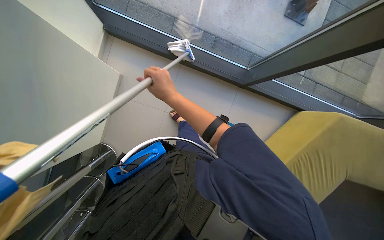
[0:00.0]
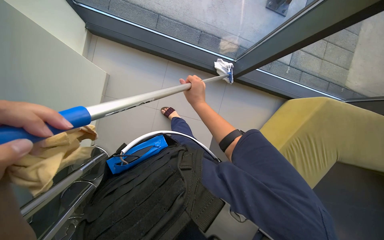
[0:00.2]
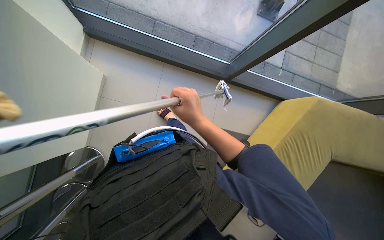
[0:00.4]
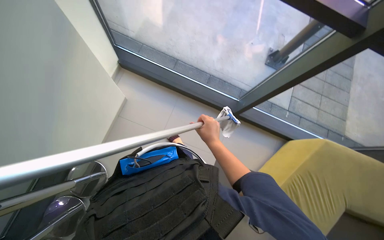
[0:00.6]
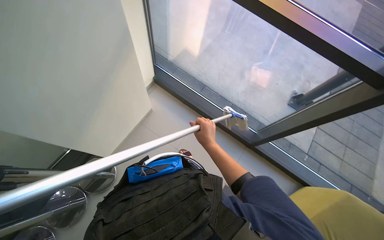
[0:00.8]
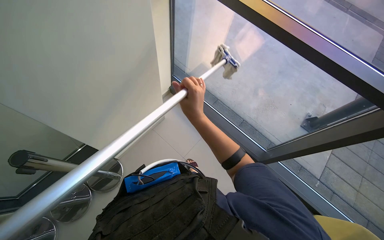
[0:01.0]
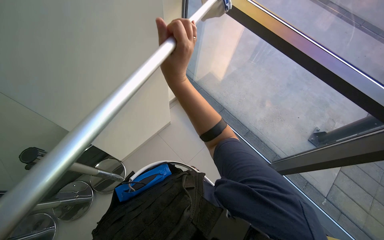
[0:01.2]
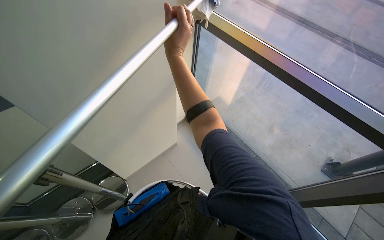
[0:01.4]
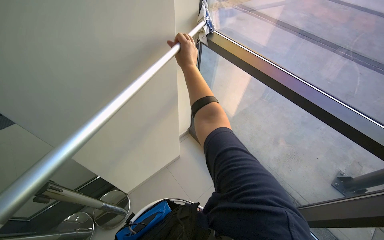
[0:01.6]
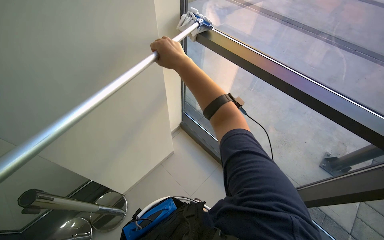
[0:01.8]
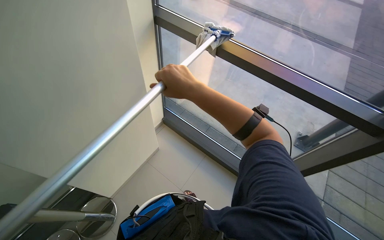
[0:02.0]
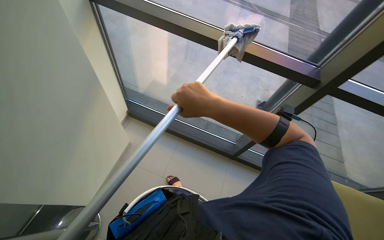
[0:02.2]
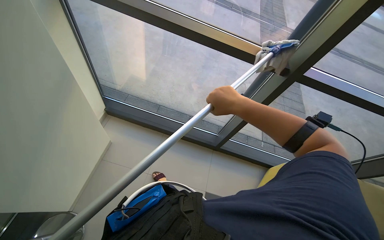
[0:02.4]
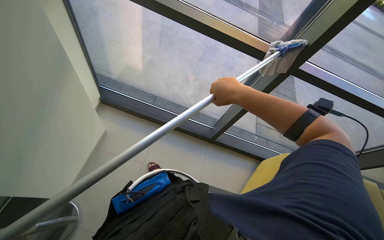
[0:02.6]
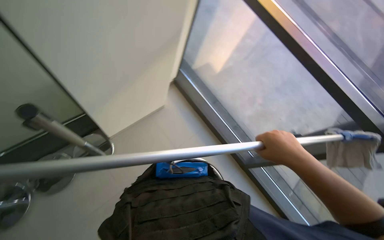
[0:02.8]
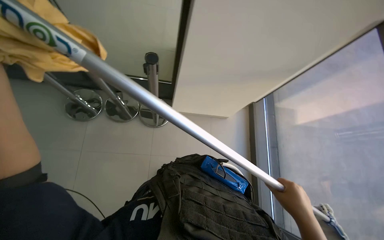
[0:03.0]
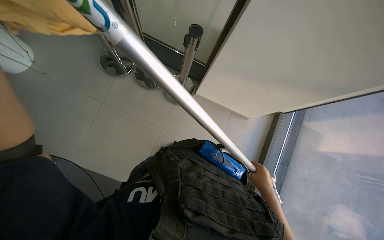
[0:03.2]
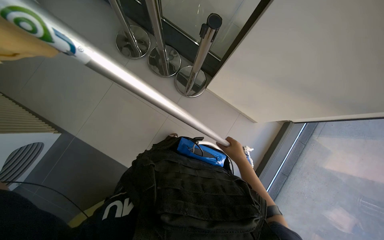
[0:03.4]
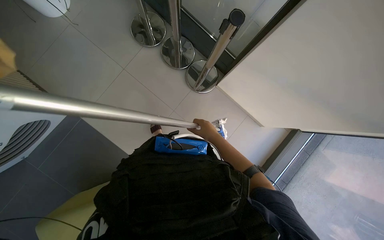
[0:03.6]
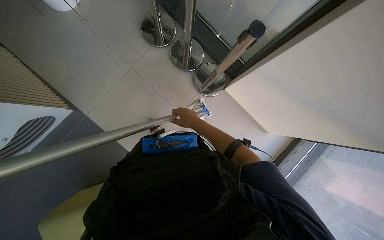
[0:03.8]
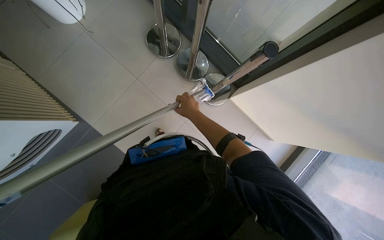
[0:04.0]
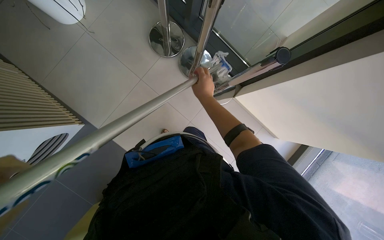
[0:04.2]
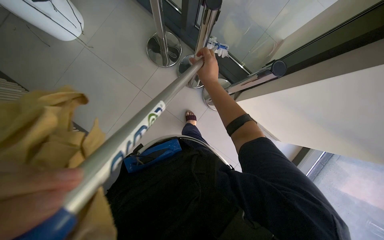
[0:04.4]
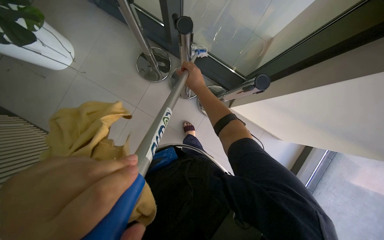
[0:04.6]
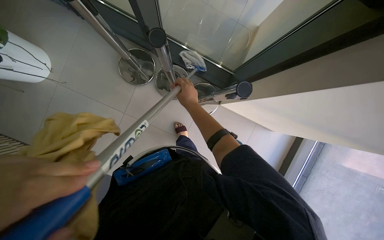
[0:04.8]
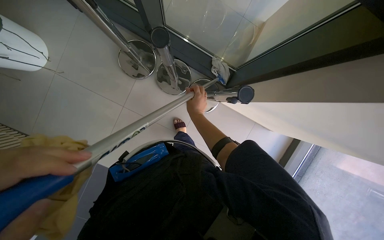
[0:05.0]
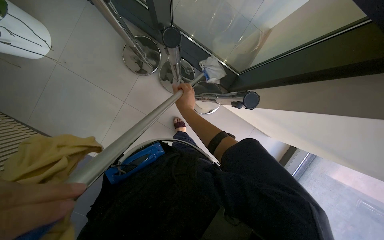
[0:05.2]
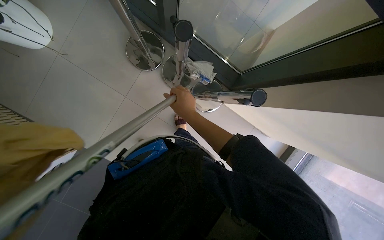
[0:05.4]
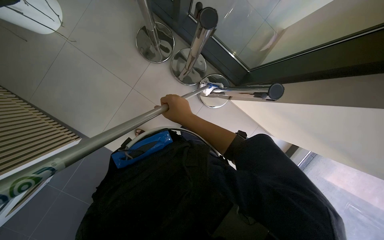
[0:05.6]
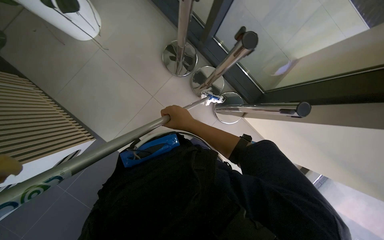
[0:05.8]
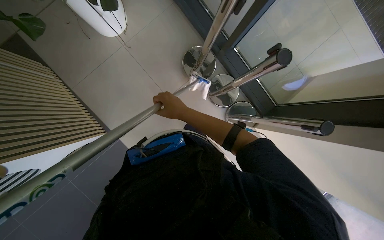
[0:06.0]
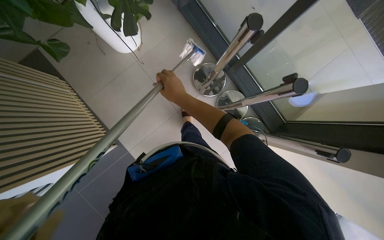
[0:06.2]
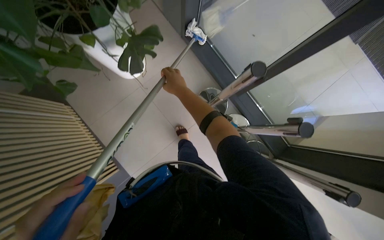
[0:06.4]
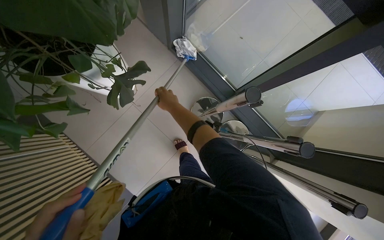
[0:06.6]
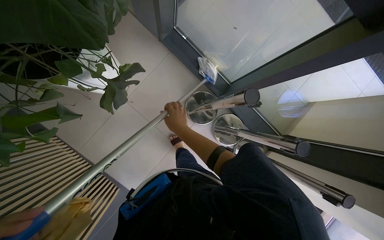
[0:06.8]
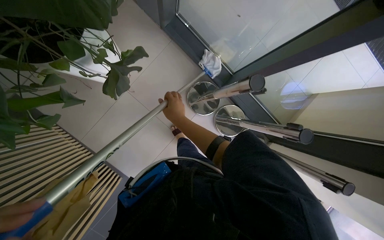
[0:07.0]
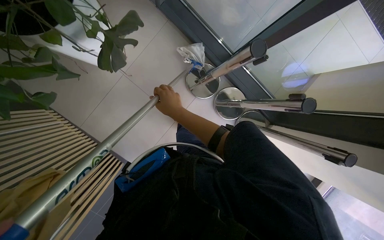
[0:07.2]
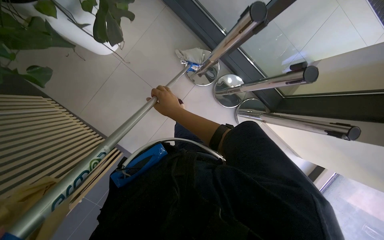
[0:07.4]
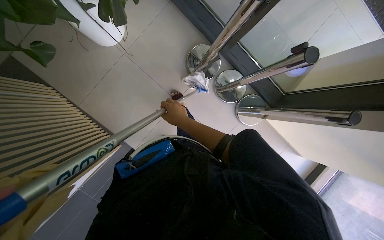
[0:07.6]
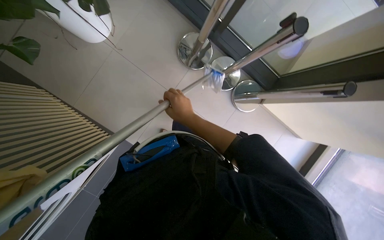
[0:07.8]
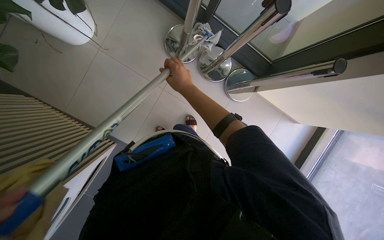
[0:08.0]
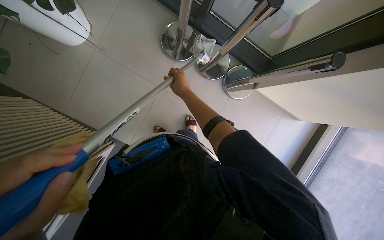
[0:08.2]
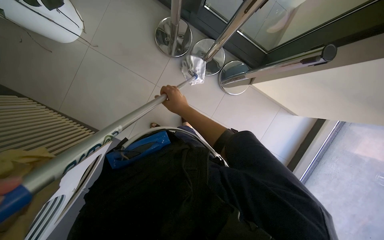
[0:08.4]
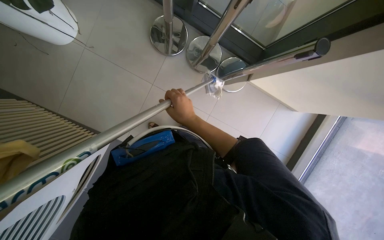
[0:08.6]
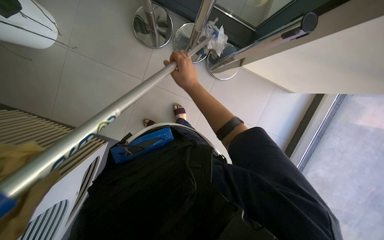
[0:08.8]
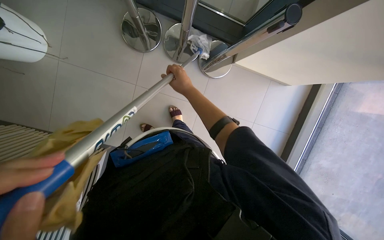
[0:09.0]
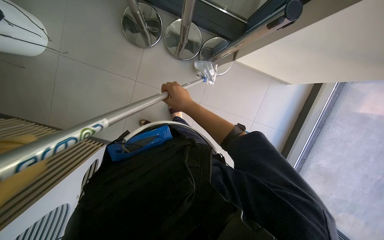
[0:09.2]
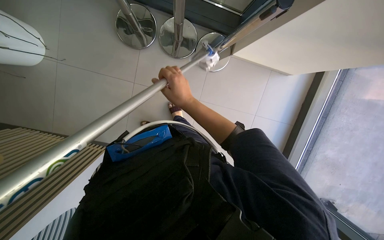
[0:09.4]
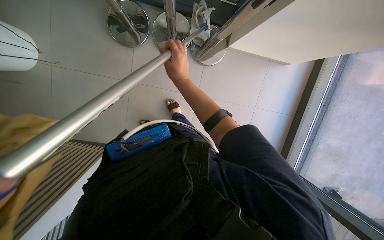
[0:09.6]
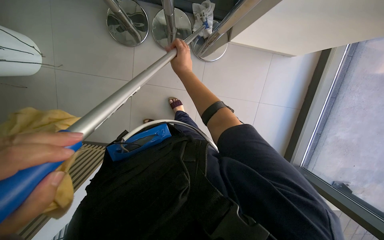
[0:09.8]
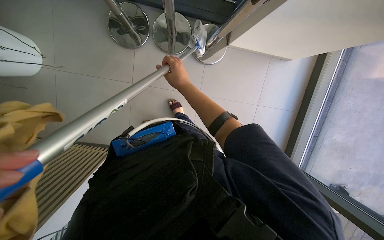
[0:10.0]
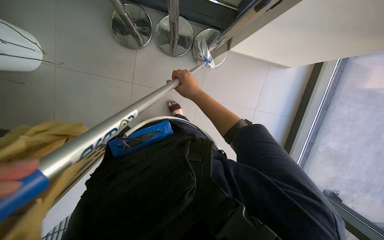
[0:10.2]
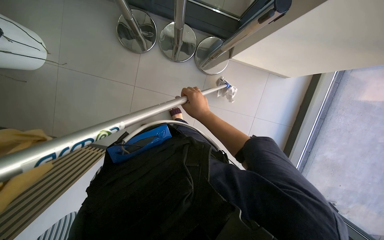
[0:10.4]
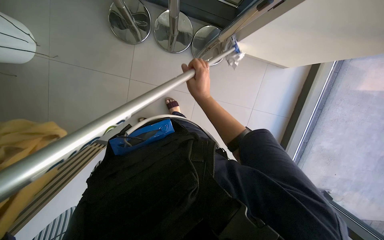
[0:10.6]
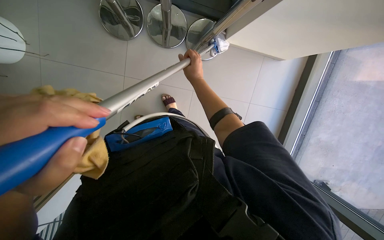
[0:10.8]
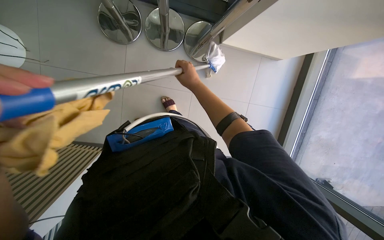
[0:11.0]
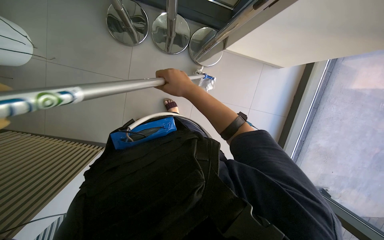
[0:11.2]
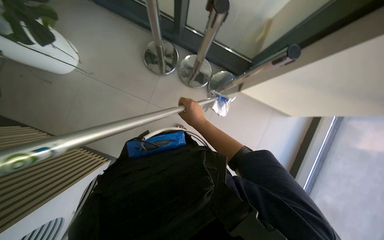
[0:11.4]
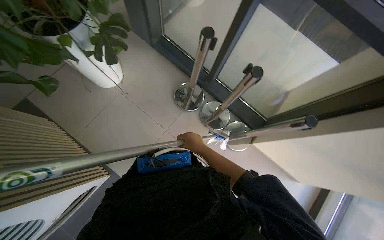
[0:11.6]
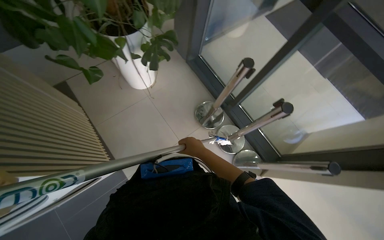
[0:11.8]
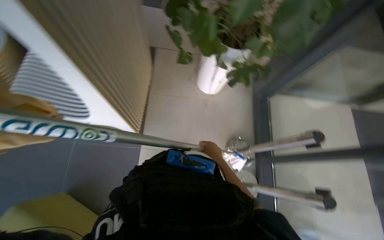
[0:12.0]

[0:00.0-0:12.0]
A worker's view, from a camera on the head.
Job: cleaning windows.
The whole recording: Cleaning large windows. The worker cleans large glass windows and their frames using a cloth and a squeegee on a pole.
0:00.0 to 0:01.6: The wearer looks about 30 degrees further to the left. The camera pitches upward, by about 40 degrees.
0:01.6 to 0:03.0: The scene turns roughly 30 degrees clockwise in the picture.
0:03.0 to 0:04.4: The camera pitches downward, by about 15 degrees. The right hand shifts about 60 cm up the picture and to the left.
0:04.4 to 0:06.0: The right hand shifts about 35 cm to the left, and goes farther from the camera and returns, some 15 cm each way.
0:06.0 to 0:07.6: The right hand reaches some 30 cm up the picture, then returns.
0:07.6 to 0:09.0: The right hand moves farther from the camera, about 15 cm.
0:09.0 to 0:10.4: The right hand swings up and down the picture, roughly 15 cm each way, with 2 reversals.
0:10.4 to 0:12.0: The wearer looks approximately 75 degrees further to the left. The view tips upward by approximately 40 degrees.

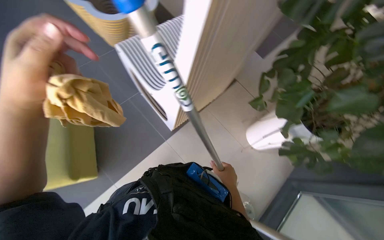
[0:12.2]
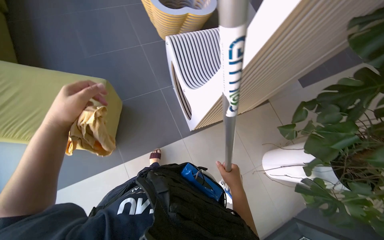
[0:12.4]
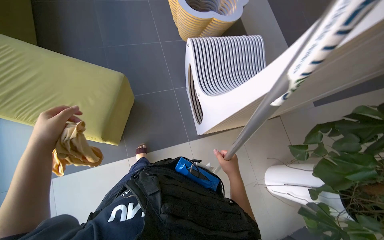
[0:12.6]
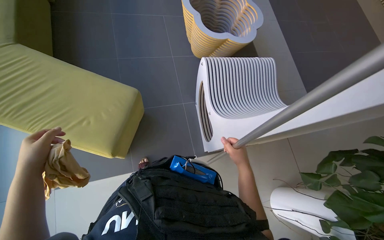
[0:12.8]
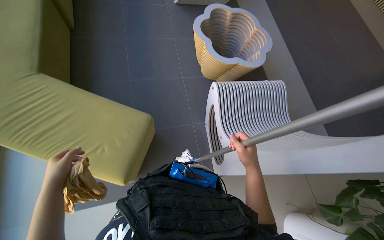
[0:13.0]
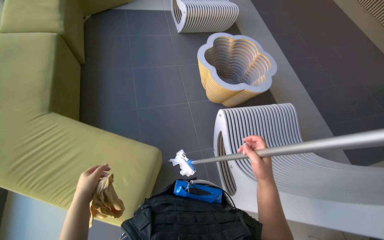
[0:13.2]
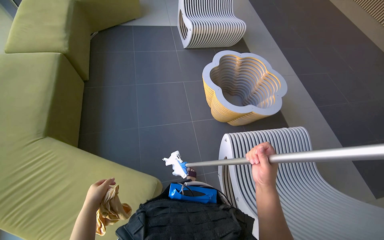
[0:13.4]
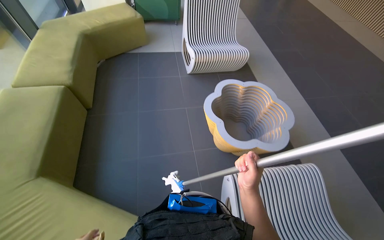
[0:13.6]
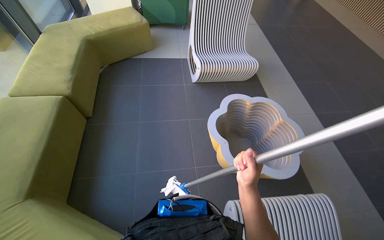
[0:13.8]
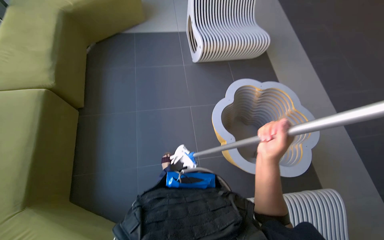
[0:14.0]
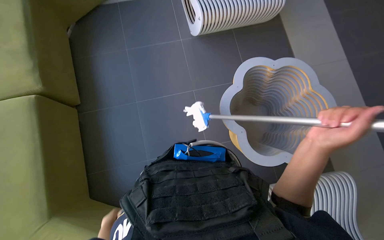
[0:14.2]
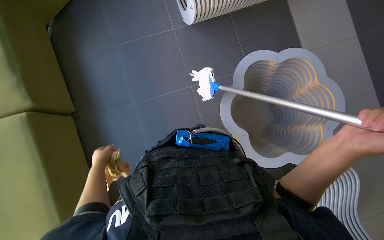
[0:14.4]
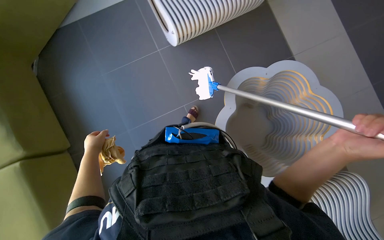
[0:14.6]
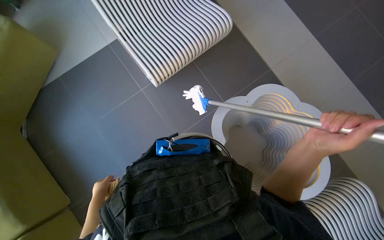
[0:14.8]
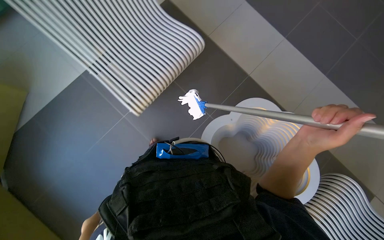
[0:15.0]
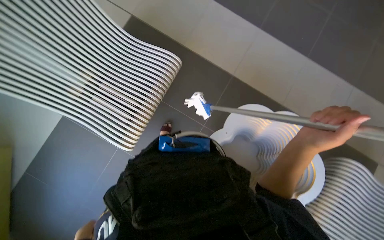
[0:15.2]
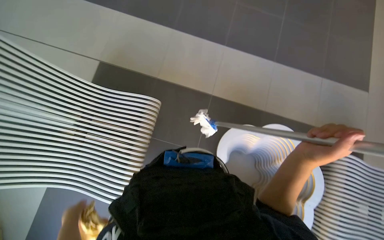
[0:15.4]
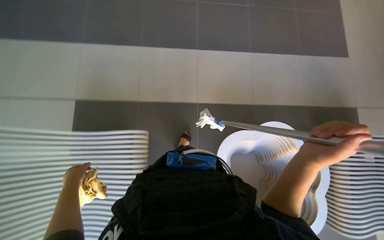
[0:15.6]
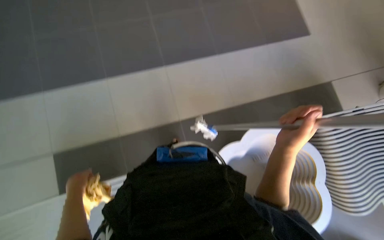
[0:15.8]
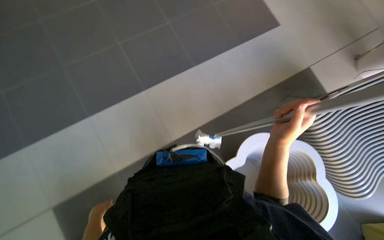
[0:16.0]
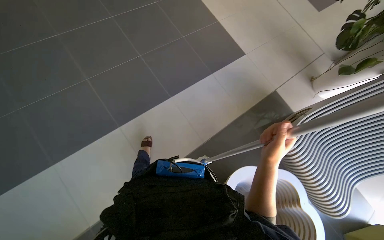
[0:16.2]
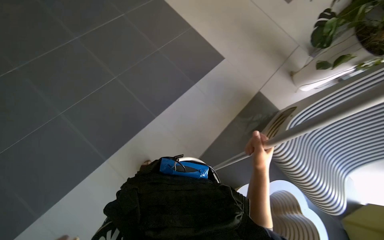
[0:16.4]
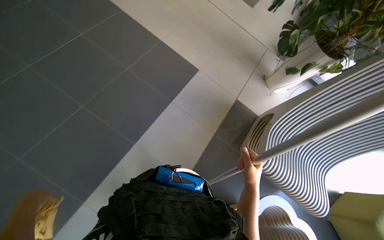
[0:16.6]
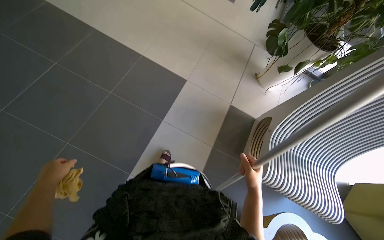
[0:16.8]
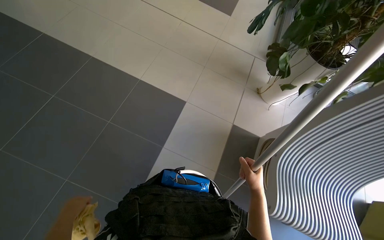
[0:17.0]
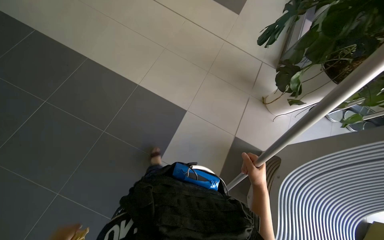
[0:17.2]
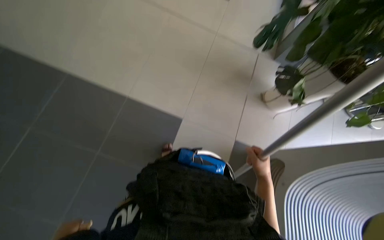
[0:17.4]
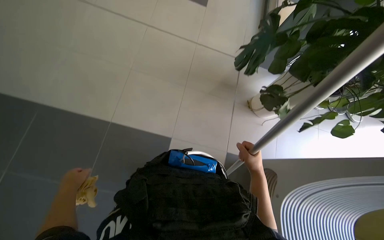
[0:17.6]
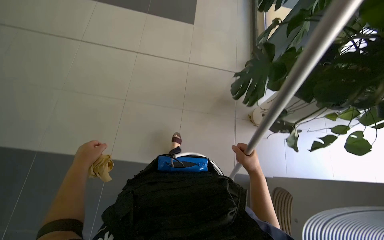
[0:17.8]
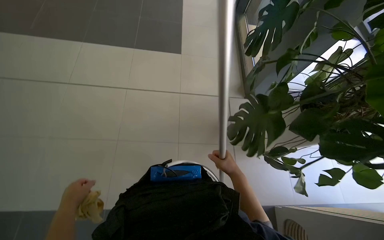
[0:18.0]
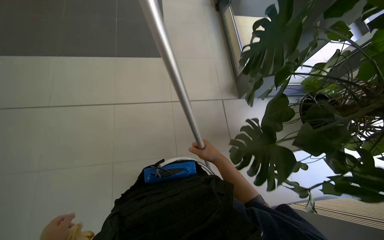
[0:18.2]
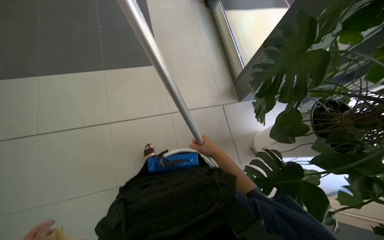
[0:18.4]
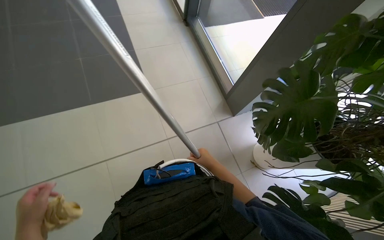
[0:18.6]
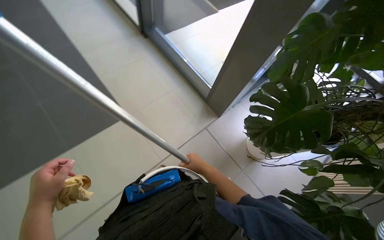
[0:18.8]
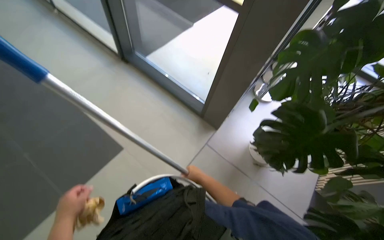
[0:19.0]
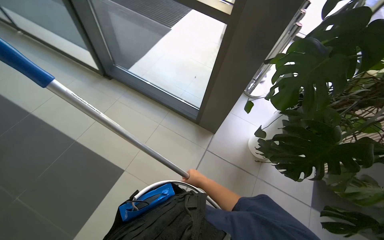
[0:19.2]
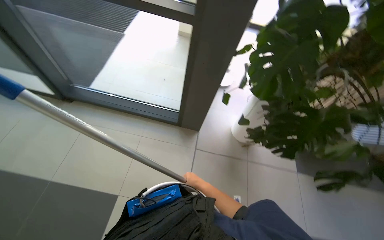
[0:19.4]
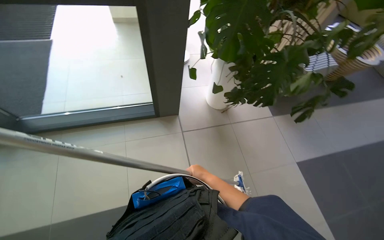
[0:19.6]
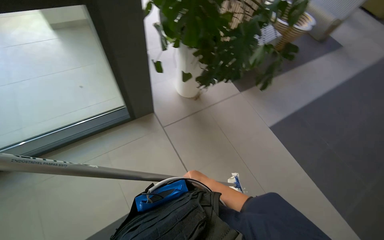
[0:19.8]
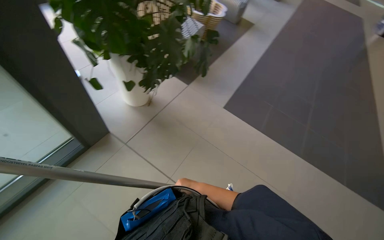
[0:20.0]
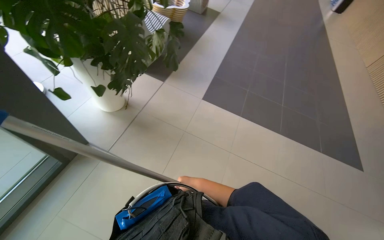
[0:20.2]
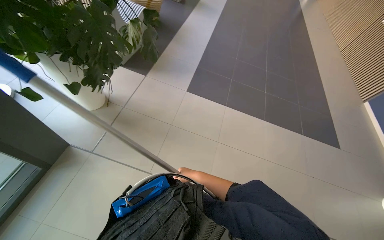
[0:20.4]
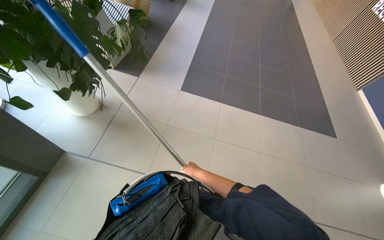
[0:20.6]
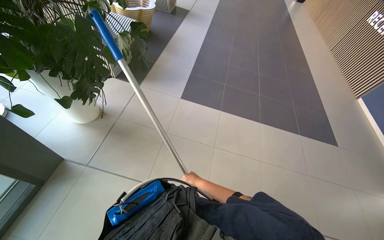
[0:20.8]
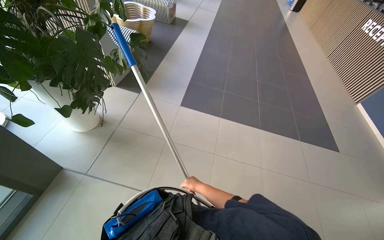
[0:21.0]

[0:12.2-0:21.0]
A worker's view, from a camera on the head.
Job: cleaning windows.
The whole recording: Cleaning large windows. The worker cleans large glass windows and their frames using a cloth and a squeegee on a pole.
0:12.2 to 0:13.6: The camera is carried roughly 50 cm. The head turns to the left by about 40 degrees. The view tips upward by approximately 25 degrees.
0:15.2 to 0:16.6: The head rotates some 20 degrees to the right. The right hand shifts about 20 cm farther from the camera.
0:16.6 to 0:18.0: The wearer moves some 1 m.
0:18.0 to 0:19.6: The camera is carried roughly 1 m. The wearer's head swings roughly 95 degrees to the right.
0:19.6 to 0:21.0: The wearer looks approximately 65 degrees further to the right.
